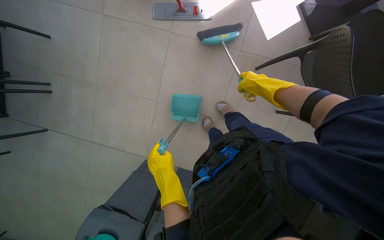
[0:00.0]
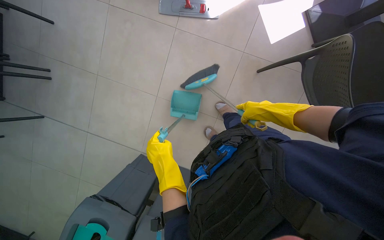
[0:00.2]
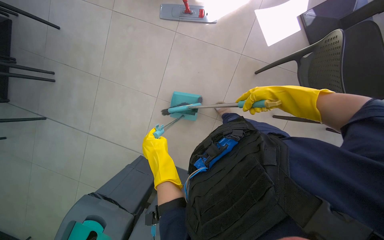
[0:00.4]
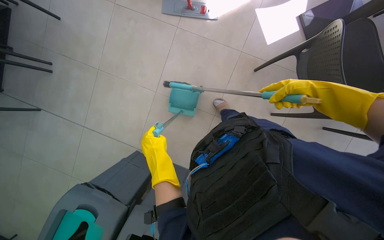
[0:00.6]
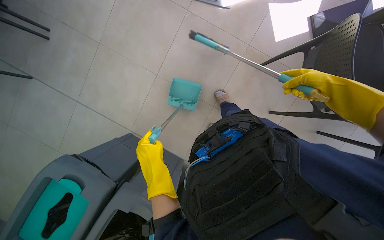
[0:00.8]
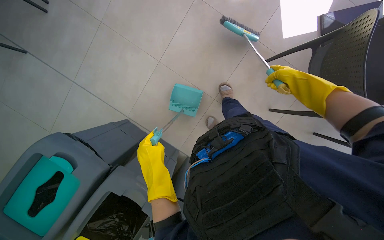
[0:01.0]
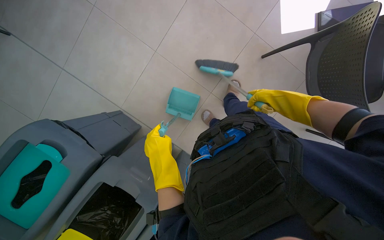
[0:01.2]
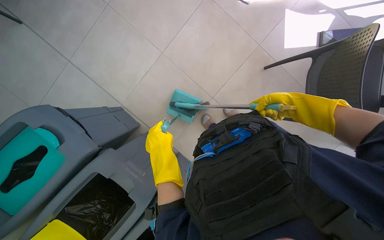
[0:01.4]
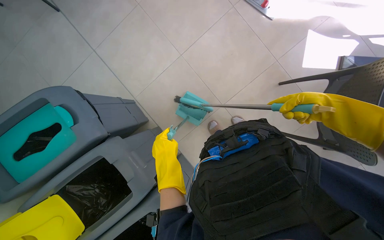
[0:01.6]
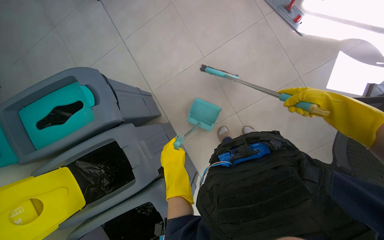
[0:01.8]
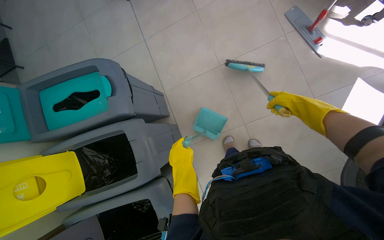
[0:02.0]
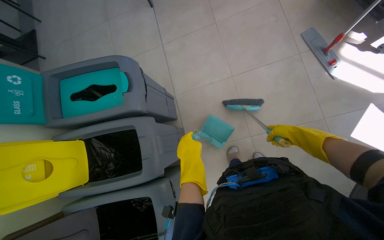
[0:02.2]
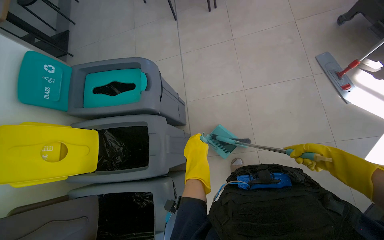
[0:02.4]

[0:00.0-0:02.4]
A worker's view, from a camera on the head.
Job: sweeping floor.
The whole recording: Sweeping cafeteria floor. The worker sweeps the cafeteria floor with a broom and dustpan.
0:01.2 to 0:02.4: The wearer looks roughly 50 degrees further to the left. The view tilts approximately 15 degrees upward.

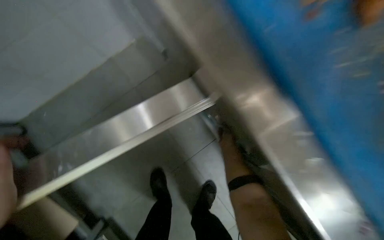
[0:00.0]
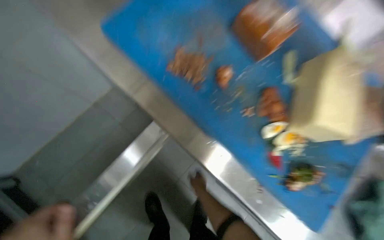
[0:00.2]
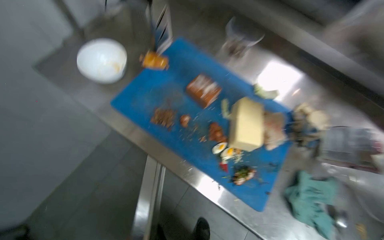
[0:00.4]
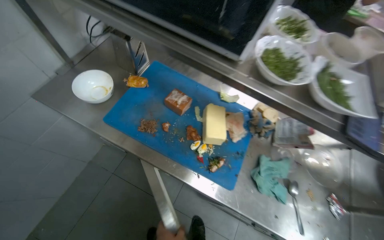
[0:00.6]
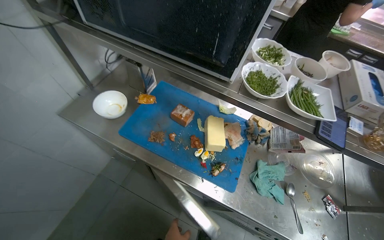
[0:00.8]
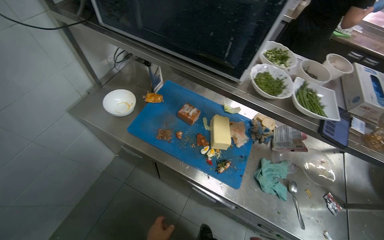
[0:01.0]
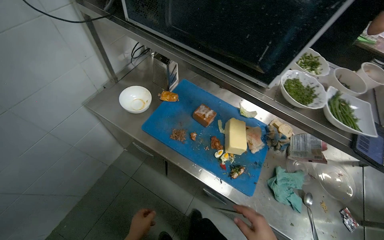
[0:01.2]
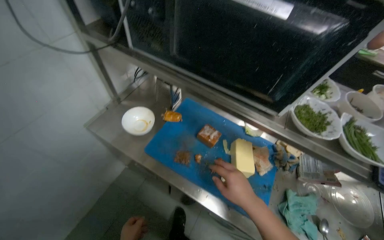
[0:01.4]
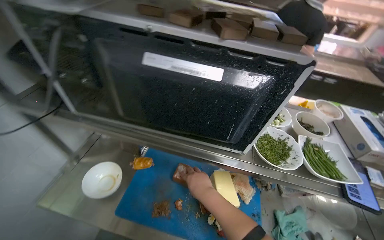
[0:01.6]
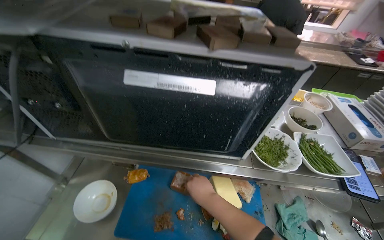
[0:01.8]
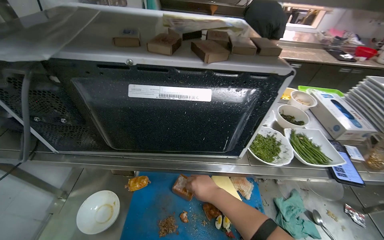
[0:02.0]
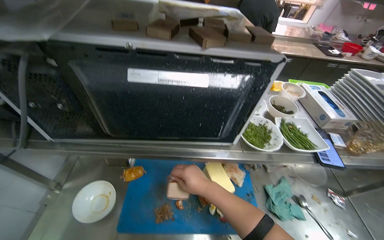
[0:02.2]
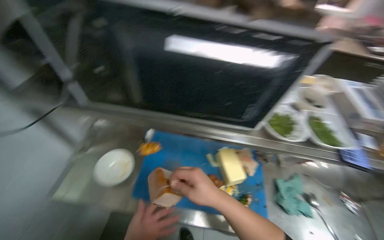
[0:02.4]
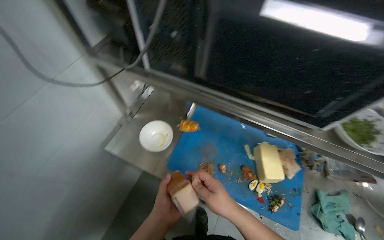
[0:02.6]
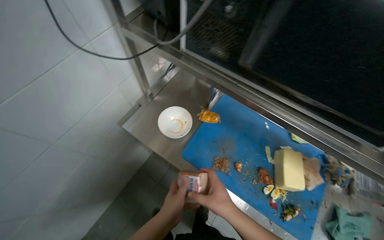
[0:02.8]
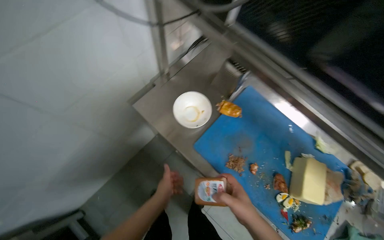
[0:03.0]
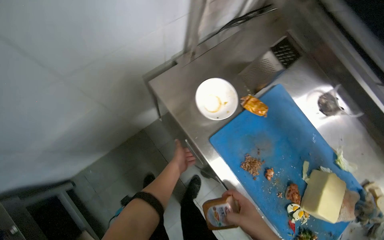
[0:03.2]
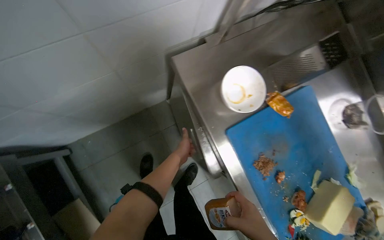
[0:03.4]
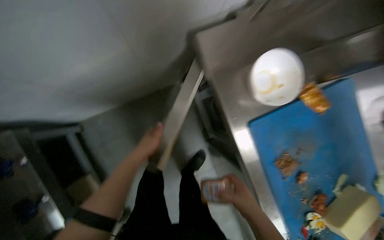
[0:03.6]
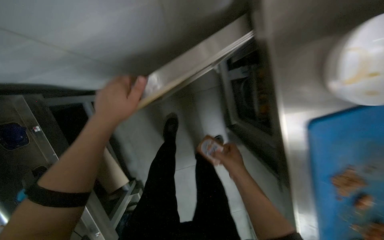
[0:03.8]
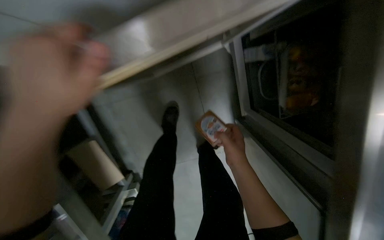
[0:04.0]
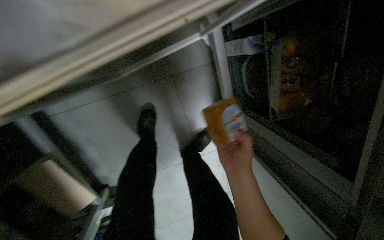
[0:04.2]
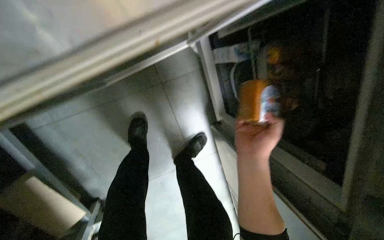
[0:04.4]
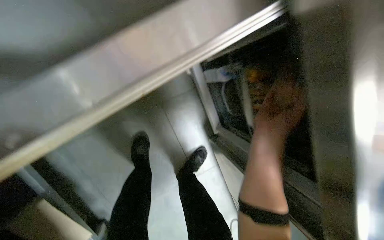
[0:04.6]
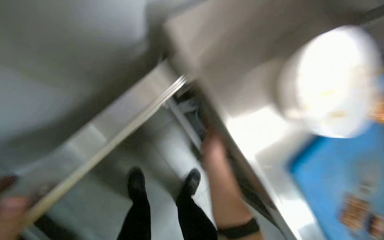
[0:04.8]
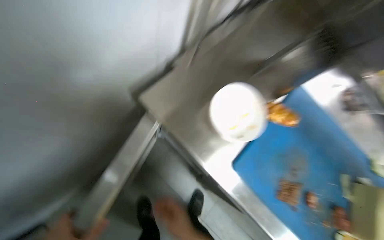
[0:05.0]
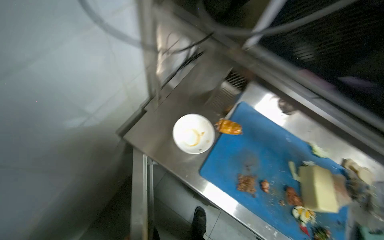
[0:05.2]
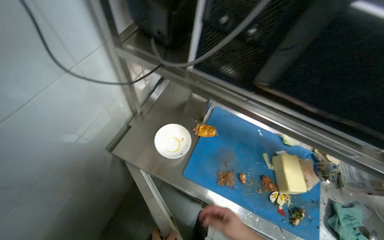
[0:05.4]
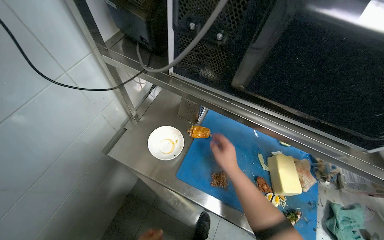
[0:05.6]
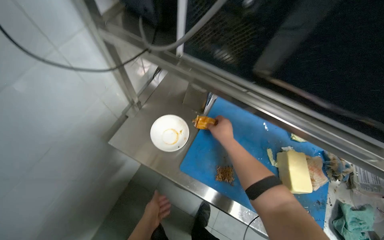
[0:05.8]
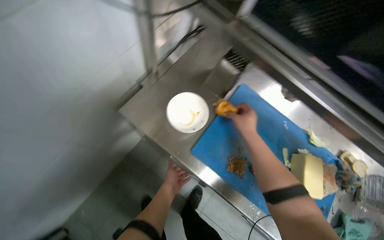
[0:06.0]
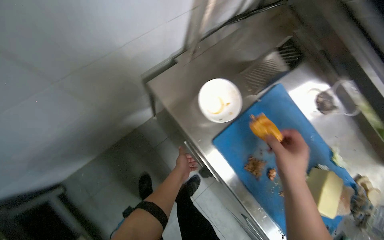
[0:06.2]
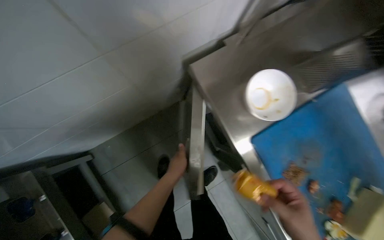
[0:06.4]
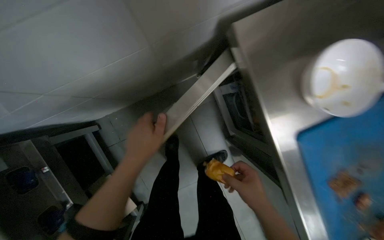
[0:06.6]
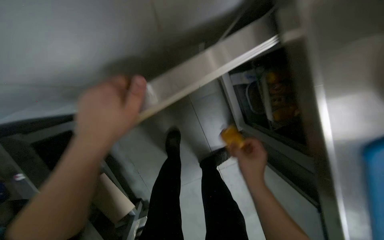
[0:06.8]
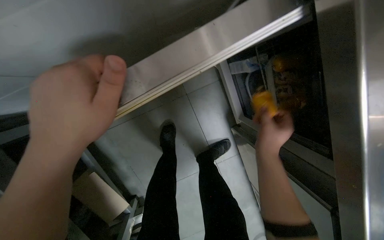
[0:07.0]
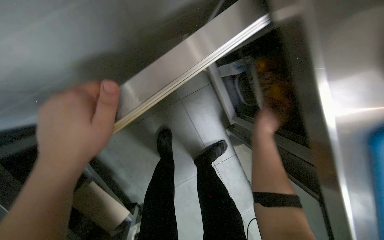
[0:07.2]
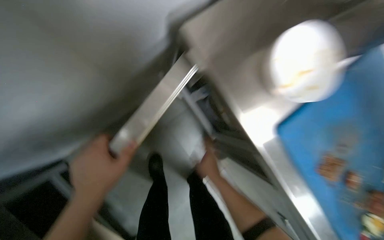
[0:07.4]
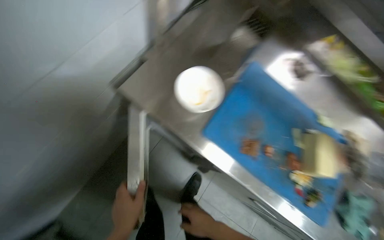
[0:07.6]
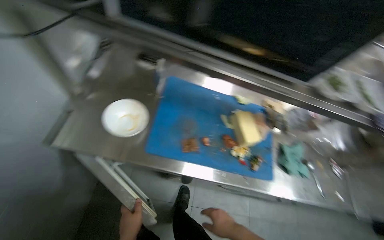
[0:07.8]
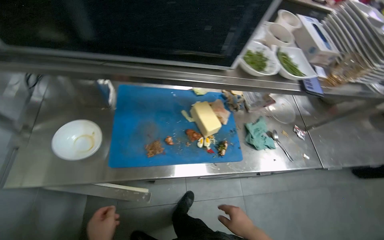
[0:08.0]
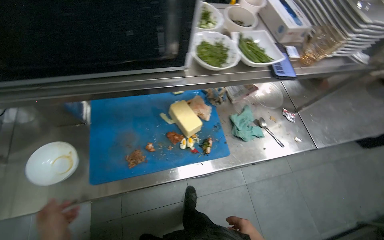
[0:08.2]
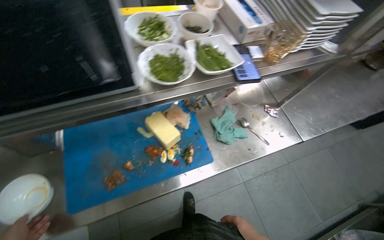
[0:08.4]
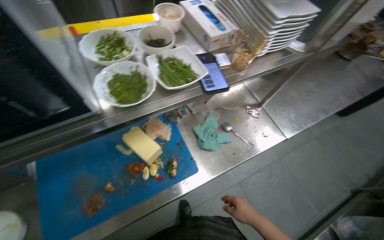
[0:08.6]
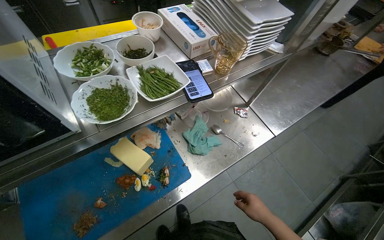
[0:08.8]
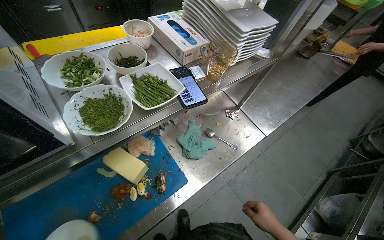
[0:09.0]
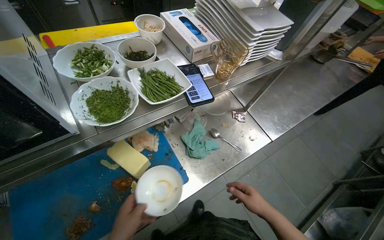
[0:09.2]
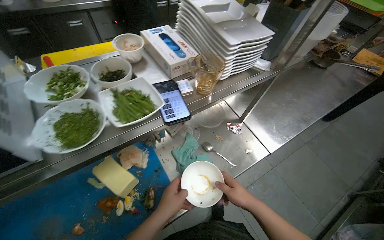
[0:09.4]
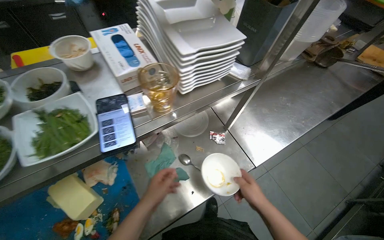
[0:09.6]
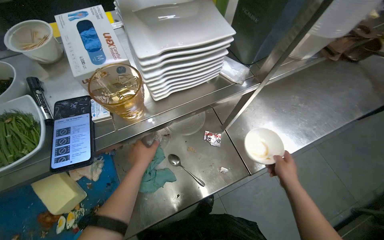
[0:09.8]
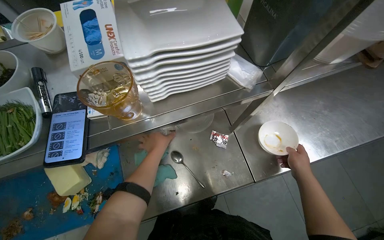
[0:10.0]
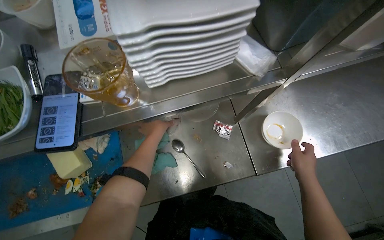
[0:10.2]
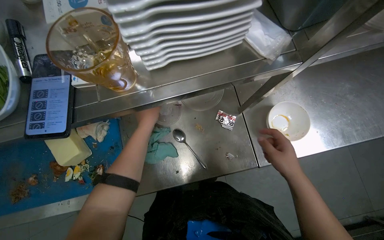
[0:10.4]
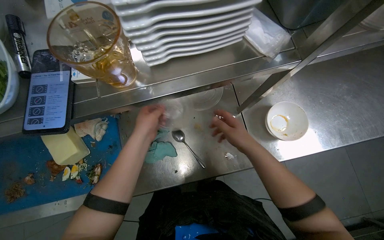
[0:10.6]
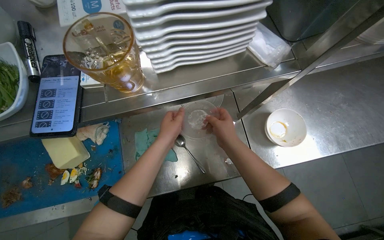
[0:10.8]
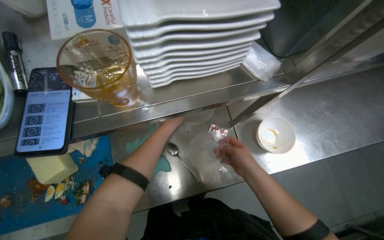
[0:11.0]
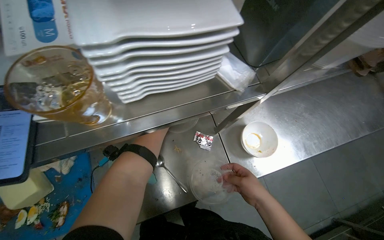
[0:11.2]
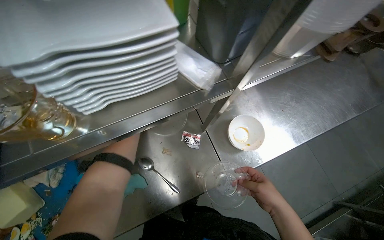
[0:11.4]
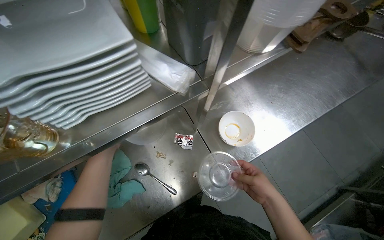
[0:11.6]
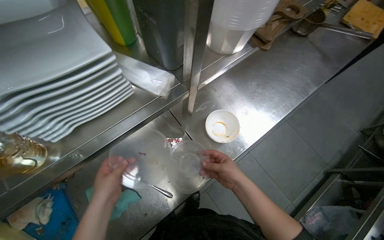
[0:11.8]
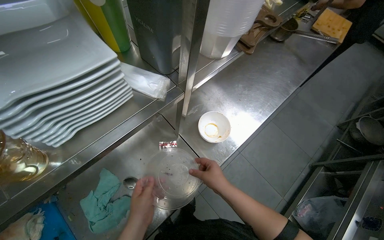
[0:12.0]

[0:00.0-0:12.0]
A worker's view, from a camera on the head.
Job: organizing items.
The whole recording: Organizing kitchen counter and preparing ingredients. The worker organizes items on the kitchen counter, stores bottles, opens ingredient packets, and clears scraps.
0:00.0 to 0:01.6: The wearer moves approximately 60 cm. The head turns to the right by some 40 degrees. The view tilts roughly 40 degrees upward.
0:01.6 to 0:03.0: The wearer looks approximately 30 degrees further to the left. The view tips downward by about 25 degrees.
0:03.0 to 0:04.4: The head travels roughly 60 cm. The view tips downward by roughly 30 degrees. Everything in view rotates roughly 25 degrees clockwise.
0:07.6 to 0:09.0: The camera is carried approximately 60 cm. The head rotates about 70 degrees to the right.
0:10.4 to 0:12.0: The head turns to the right by about 30 degrees. The right hand moves left and right over approximately 20 cm, changing direction 2 times.

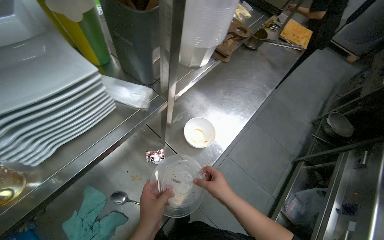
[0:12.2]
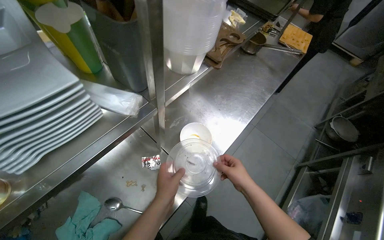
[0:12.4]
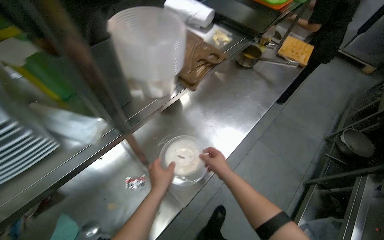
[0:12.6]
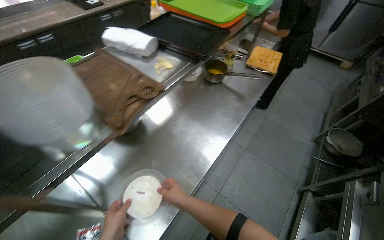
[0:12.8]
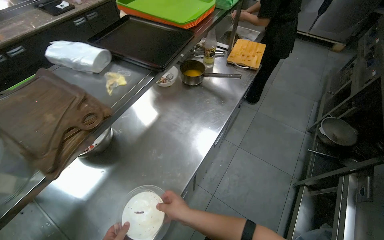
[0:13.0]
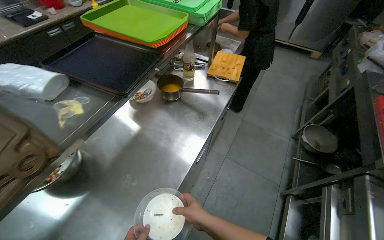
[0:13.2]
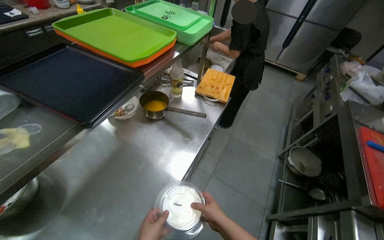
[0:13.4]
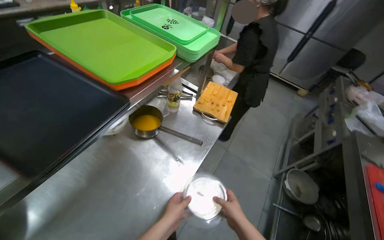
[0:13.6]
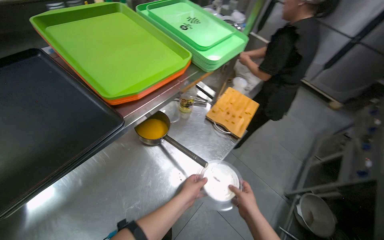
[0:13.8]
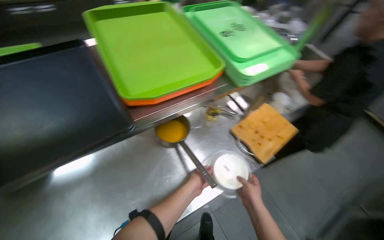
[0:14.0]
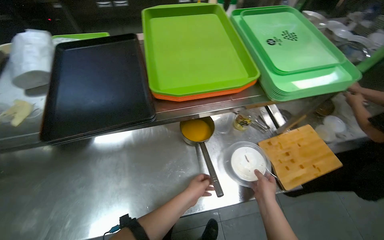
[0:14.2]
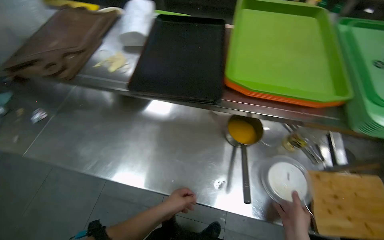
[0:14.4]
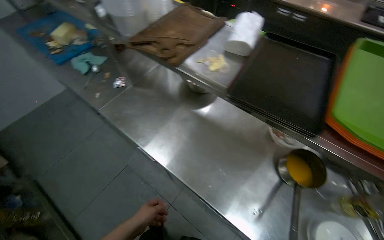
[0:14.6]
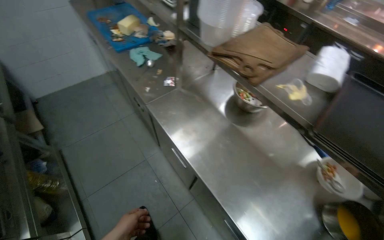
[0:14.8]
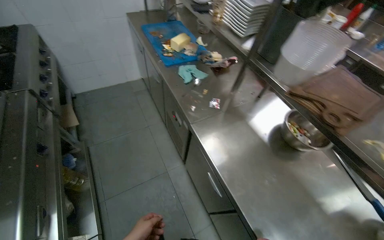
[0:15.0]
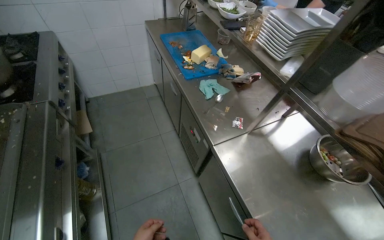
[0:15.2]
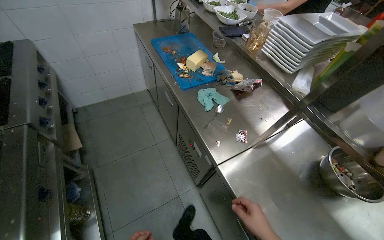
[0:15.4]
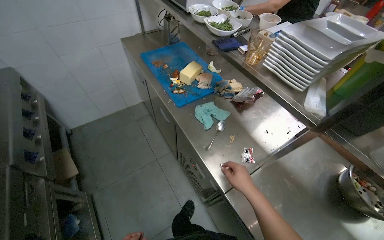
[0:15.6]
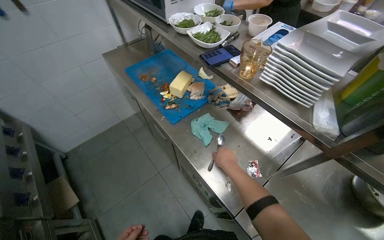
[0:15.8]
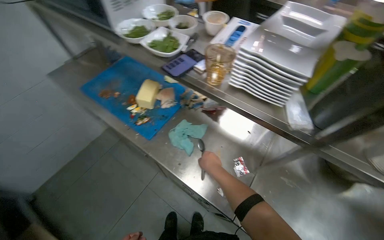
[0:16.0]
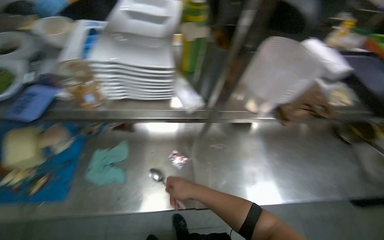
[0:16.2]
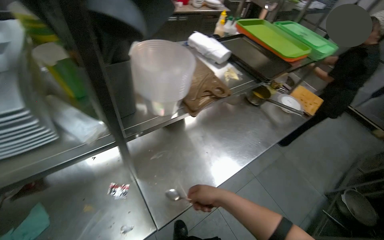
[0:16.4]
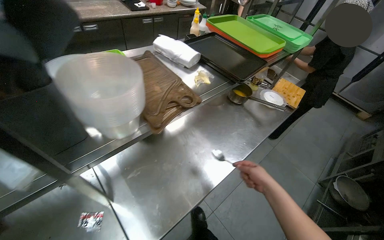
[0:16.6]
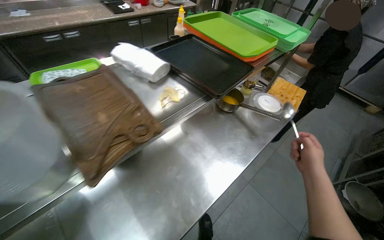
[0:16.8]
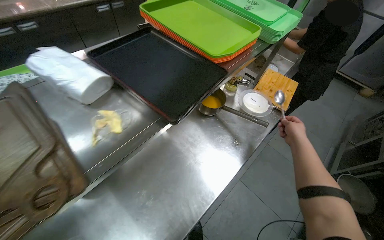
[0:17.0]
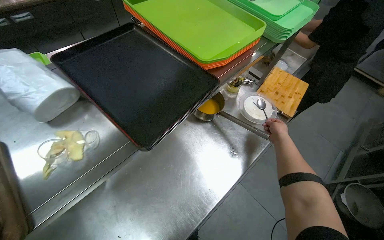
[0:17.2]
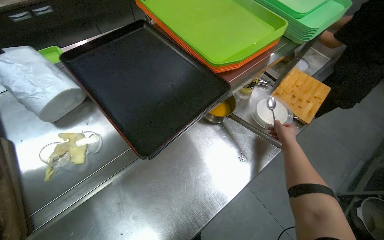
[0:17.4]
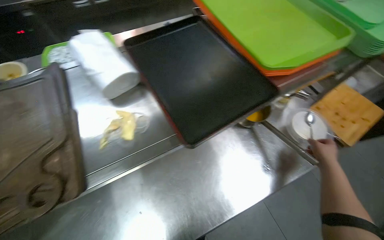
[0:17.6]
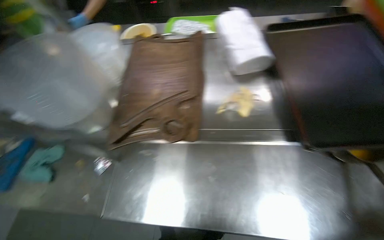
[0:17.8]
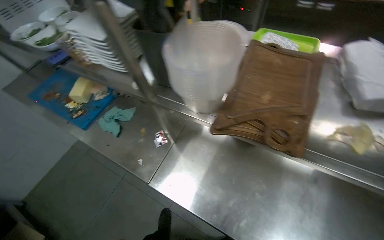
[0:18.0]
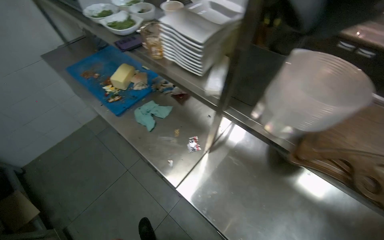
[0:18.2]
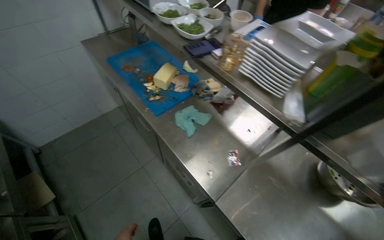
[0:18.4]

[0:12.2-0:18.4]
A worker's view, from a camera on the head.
Job: organizing items.
The whole recording: Organizing kitchen counter and preparing ingredients. The worker organizes items on the kitchen counter, stores bottles, opens ingredient packets, and clears scraps.
0:12.2 to 0:13.8: The camera is carried about 1 m.
0:13.8 to 0:15.4: The wearer moves approximately 80 cm. The head turns to the left by approximately 110 degrees.
0:15.4 to 0:16.8: The head rotates some 105 degrees to the right.
0:16.8 to 0:18.4: The camera is carried about 40 cm. The wearer looks about 90 degrees further to the left.
